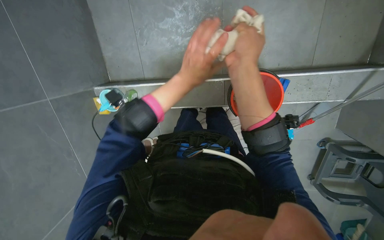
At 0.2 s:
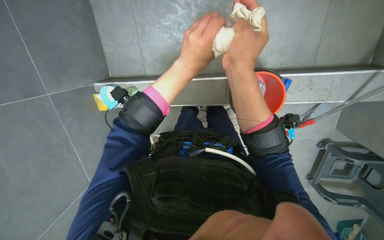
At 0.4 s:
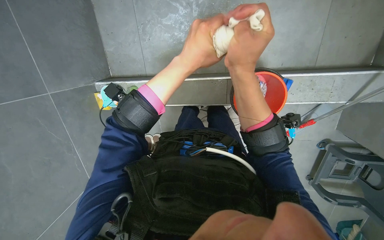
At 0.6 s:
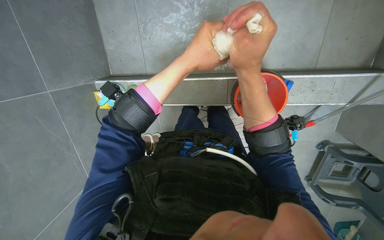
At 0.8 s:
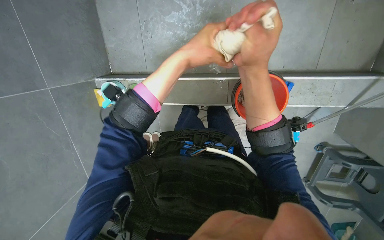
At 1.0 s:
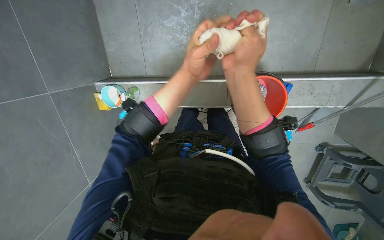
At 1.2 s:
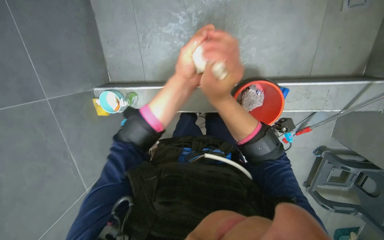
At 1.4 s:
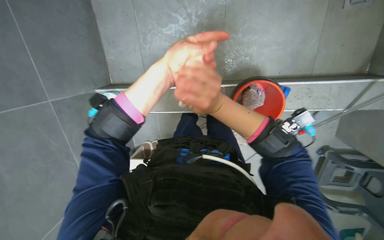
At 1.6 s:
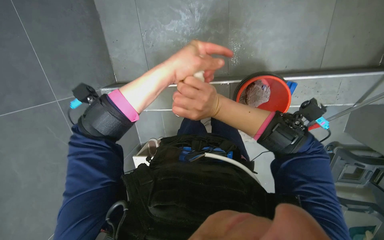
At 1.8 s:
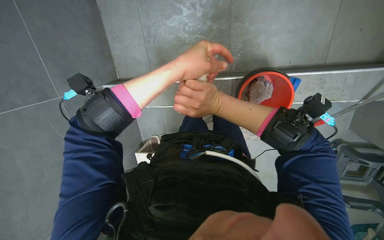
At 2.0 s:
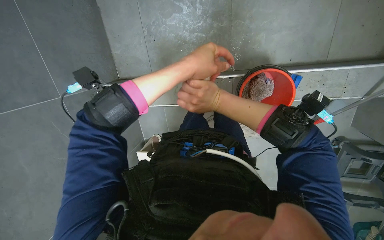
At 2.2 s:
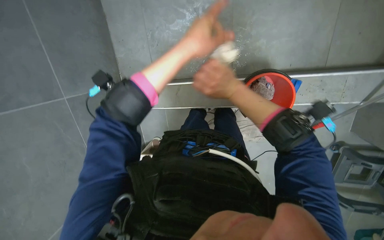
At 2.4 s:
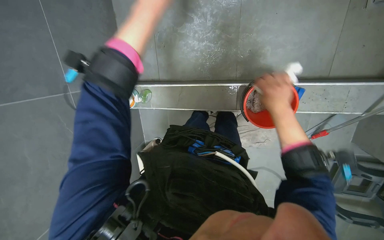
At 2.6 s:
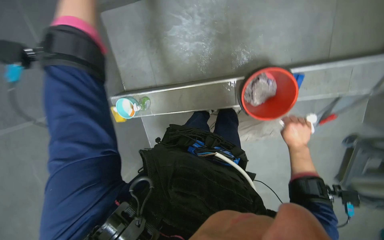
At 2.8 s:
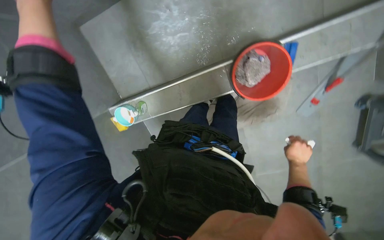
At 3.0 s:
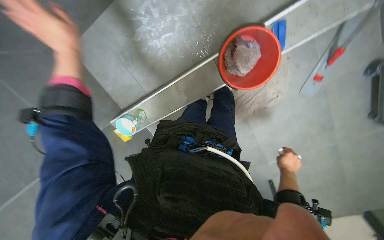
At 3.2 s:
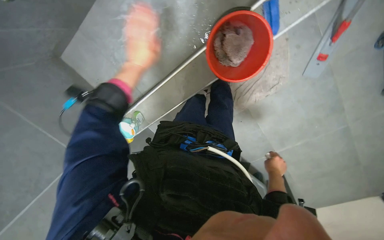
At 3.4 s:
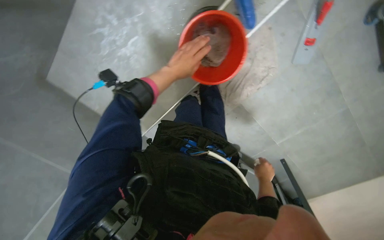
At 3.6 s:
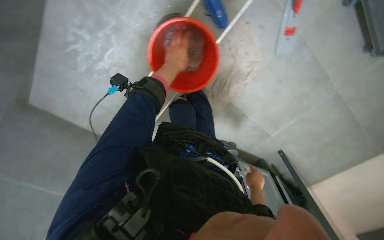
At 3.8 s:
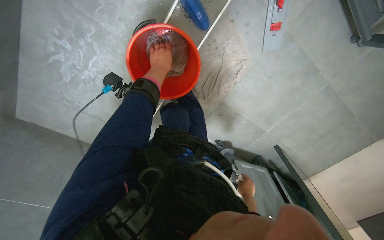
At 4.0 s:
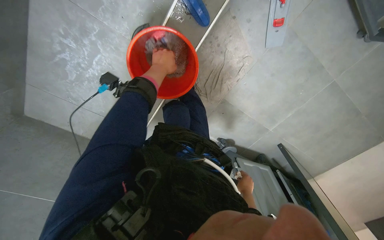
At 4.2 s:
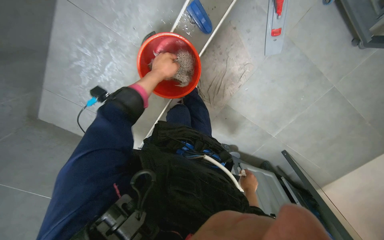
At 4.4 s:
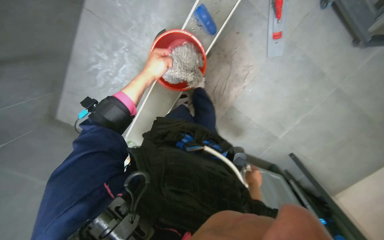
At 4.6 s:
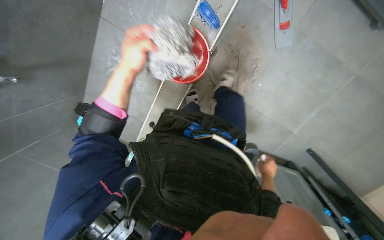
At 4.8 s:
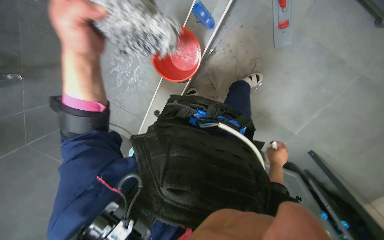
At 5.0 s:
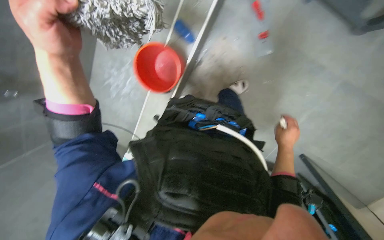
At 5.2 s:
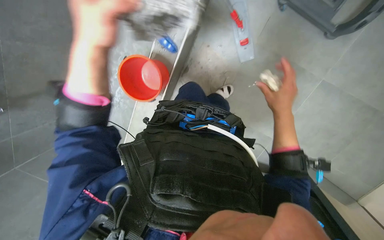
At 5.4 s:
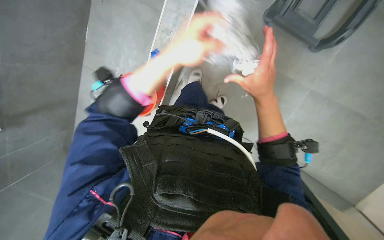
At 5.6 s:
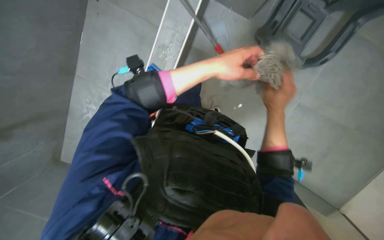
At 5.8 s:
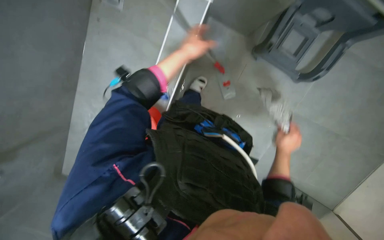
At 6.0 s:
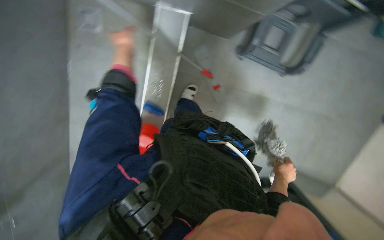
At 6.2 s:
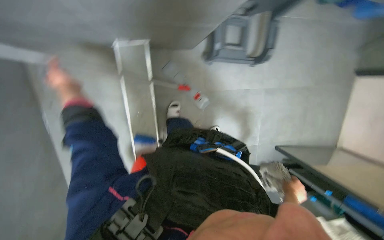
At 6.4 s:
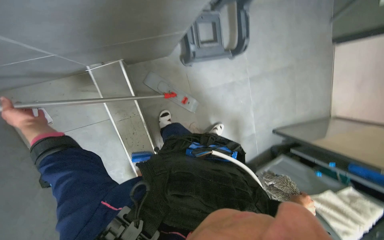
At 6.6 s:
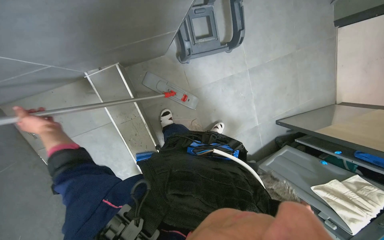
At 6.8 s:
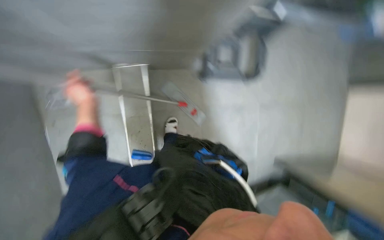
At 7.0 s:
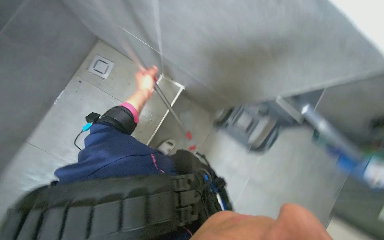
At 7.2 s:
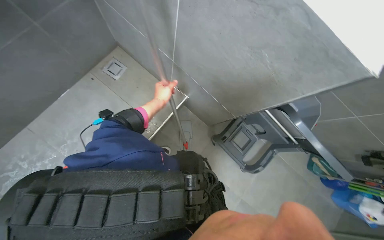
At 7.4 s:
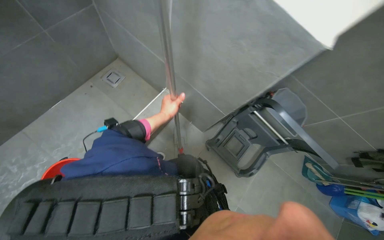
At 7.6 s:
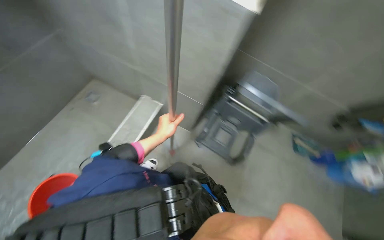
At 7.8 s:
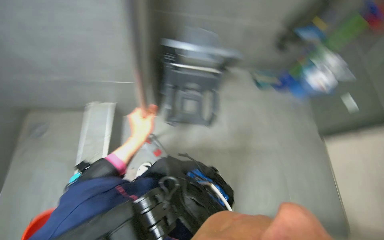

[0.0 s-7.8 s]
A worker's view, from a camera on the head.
Job: preparing cleaning supplies.
The whole recording: Cleaning mop head. The worker rinses, wrings, and brushes the mop head.
1.6 to 3.2 s: The scene turns roughly 30 degrees counterclockwise in the picture.
3.2 to 4.6 s: The view tips upward by some 15 degrees.
4.6 to 6.2 s: The head turns to the right by some 35 degrees. The wearer looks roughly 25 degrees further upward.
6.2 to 7.8 s: The camera is aimed approximately 15 degrees further to the right. The view tilts approximately 15 degrees upward.

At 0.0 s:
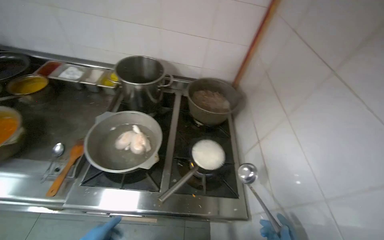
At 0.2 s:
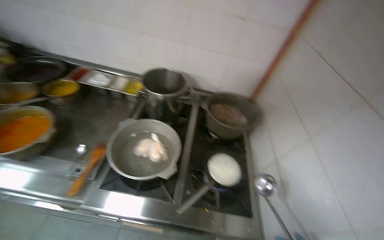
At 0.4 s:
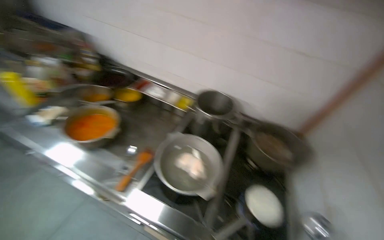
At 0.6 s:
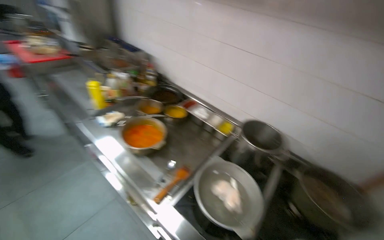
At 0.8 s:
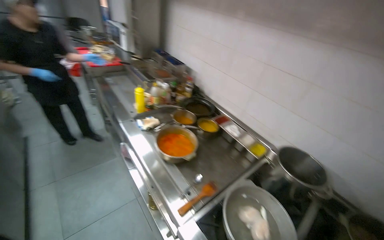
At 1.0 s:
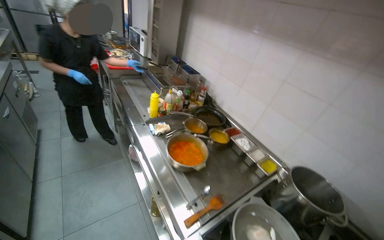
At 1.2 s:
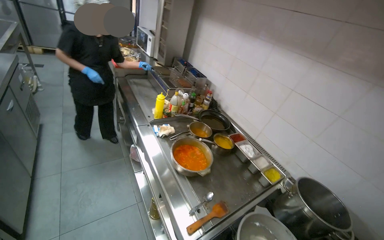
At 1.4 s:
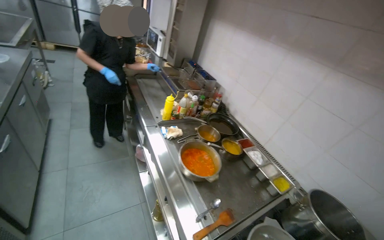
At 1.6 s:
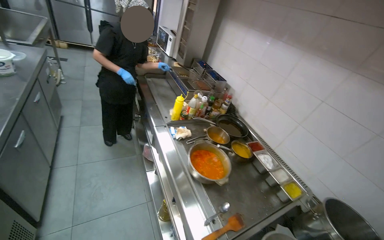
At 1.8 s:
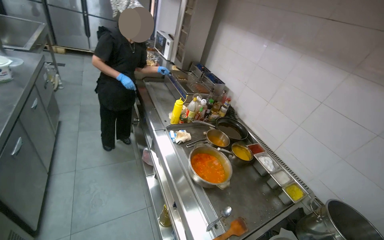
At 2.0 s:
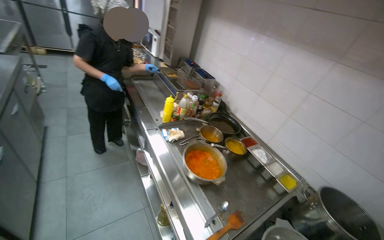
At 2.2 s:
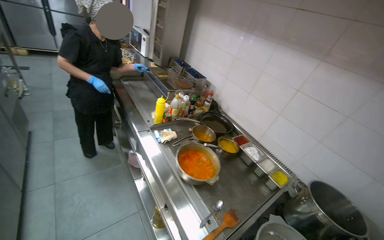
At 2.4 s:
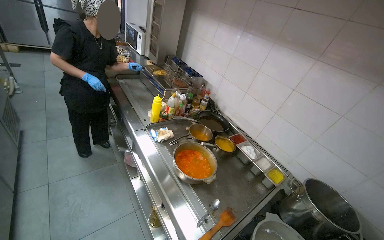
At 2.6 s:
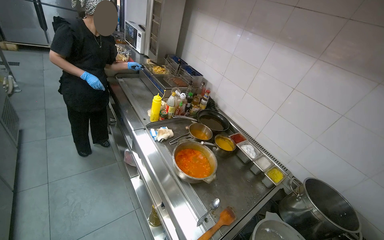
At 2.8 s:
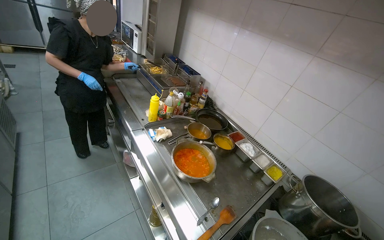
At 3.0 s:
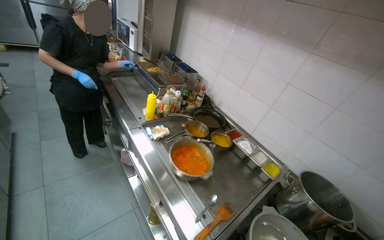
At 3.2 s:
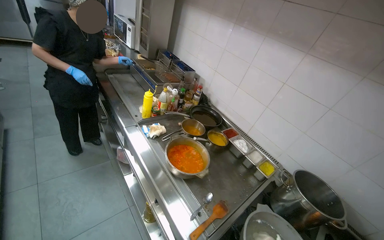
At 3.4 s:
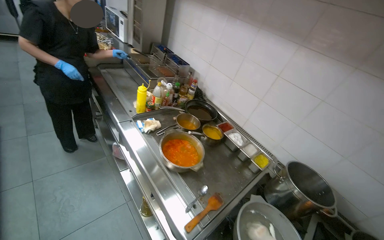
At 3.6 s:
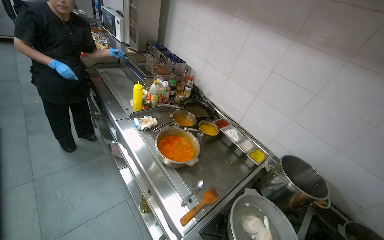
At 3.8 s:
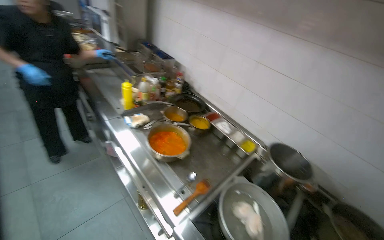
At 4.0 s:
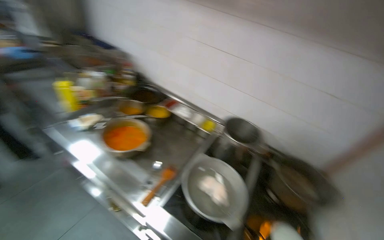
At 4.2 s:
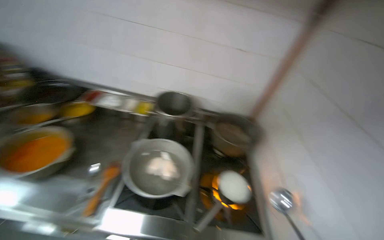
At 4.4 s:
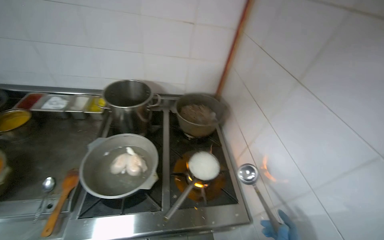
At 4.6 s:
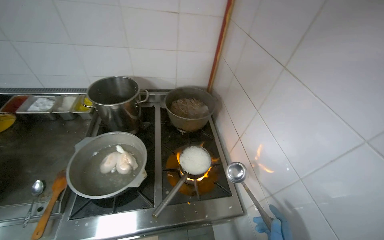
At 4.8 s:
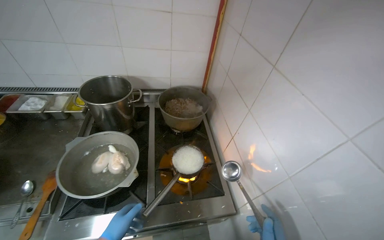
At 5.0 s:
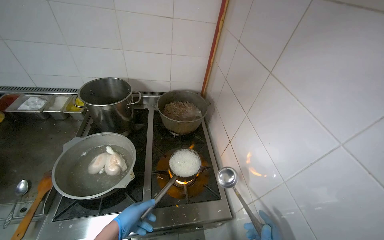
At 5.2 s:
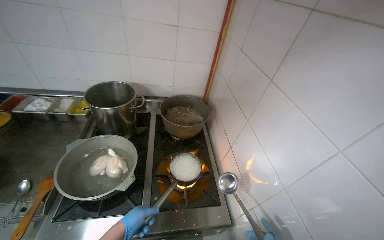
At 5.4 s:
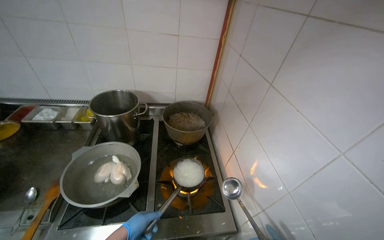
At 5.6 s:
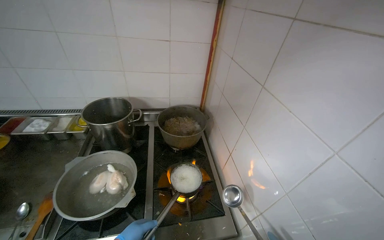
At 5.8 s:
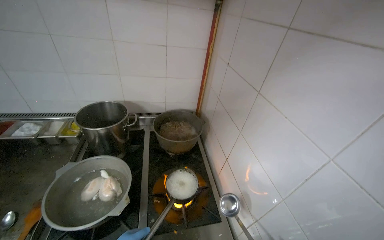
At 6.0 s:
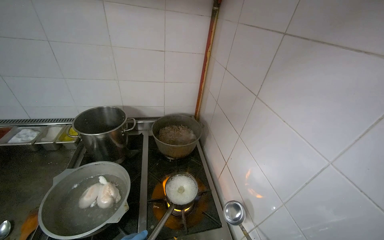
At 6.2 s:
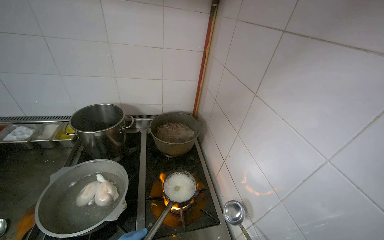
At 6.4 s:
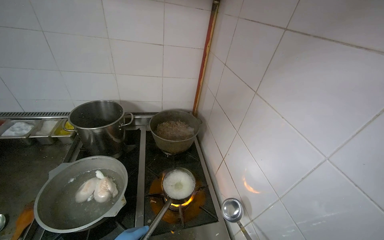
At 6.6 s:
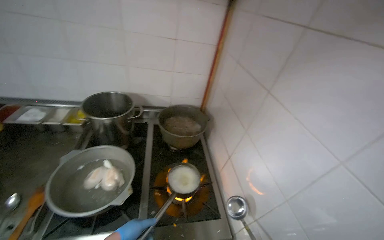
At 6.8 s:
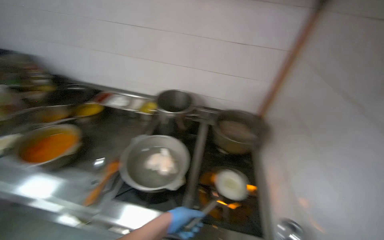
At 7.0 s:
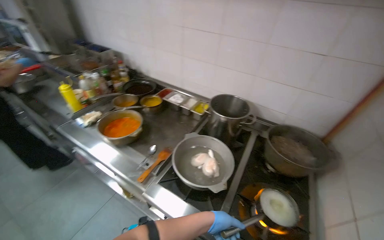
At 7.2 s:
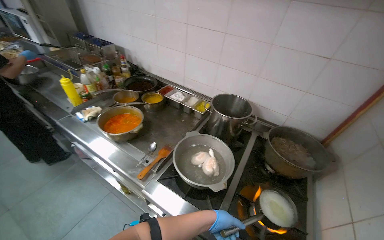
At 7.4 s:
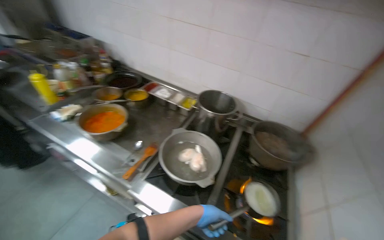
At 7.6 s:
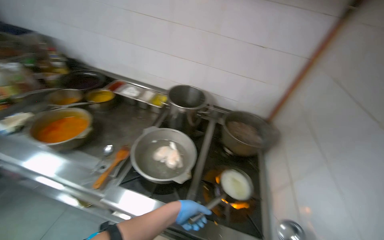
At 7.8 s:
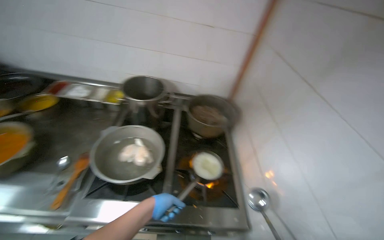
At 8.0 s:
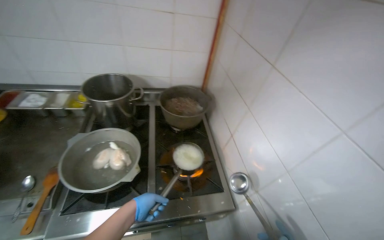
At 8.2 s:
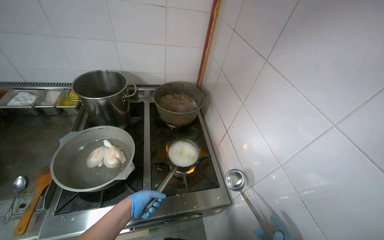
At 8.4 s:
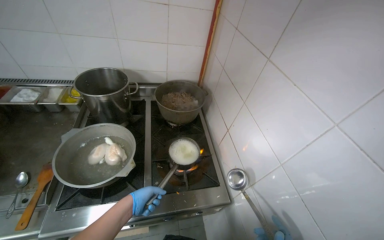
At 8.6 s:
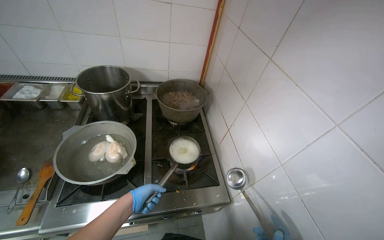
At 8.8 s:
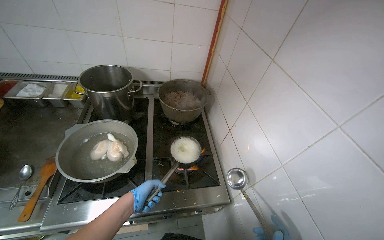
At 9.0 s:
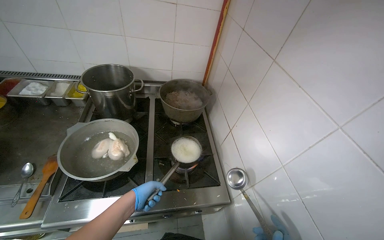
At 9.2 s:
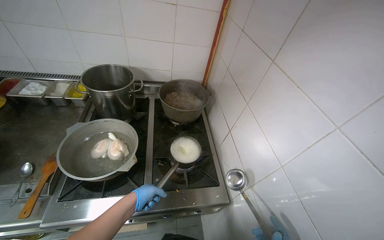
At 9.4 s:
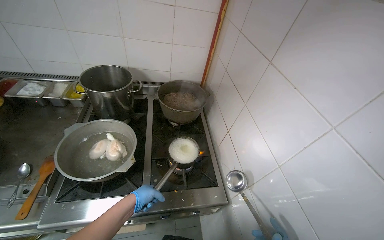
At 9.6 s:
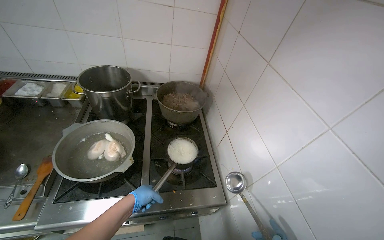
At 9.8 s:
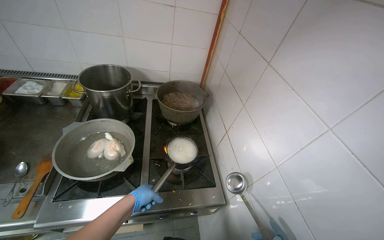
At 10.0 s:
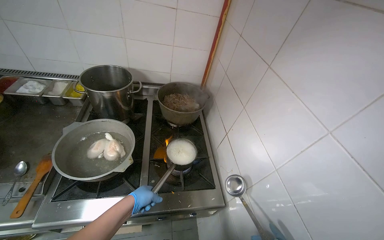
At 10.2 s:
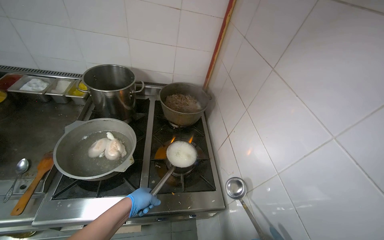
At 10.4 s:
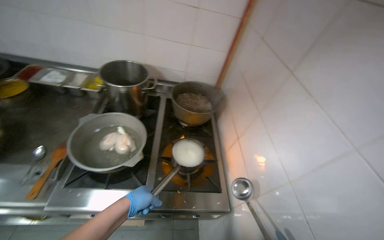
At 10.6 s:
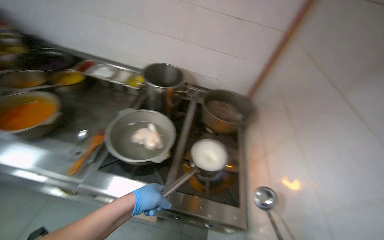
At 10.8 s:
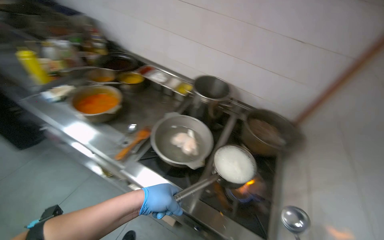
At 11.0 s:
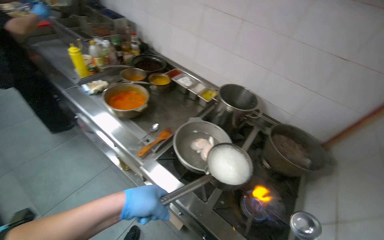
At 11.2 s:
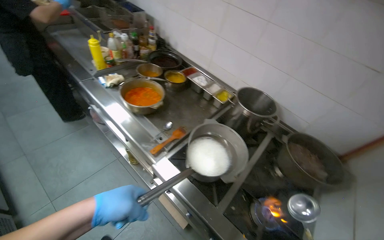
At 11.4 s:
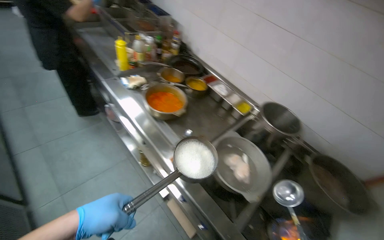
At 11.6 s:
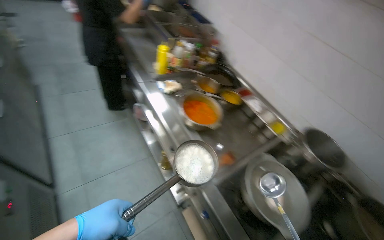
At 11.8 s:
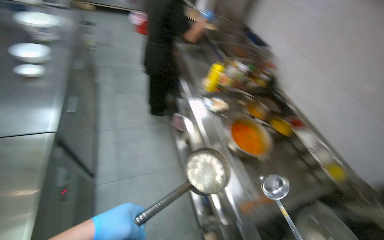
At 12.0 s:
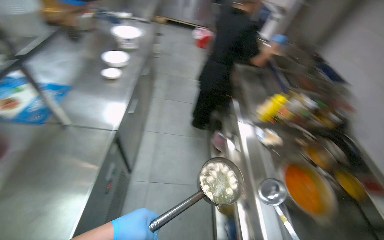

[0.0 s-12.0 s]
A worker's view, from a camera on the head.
Job: preparing food.
The whole recording: Serving food into bowl. The worker scoops cooked food from a pot into a small white bowl.
0.0 to 1.6 s: The camera is carried approximately 50 cm. The wearer's head swings approximately 60 degrees to the left. The wearer looks some 25 degrees further upward.
3.0 to 4.4 s: The camera travels approximately 50 cm. The wearer's head swings approximately 60 degrees to the right. The camera pitches downward, by some 20 degrees.
6.0 to 7.6 s: The wearer's head swings roughly 30 degrees to the left.
7.6 to 9.0 s: The head rotates some 25 degrees to the right.
10.4 to 12.0 s: The camera is carried some 70 cm. The wearer's head swings about 90 degrees to the left. The wearer looks about 15 degrees further upward.
